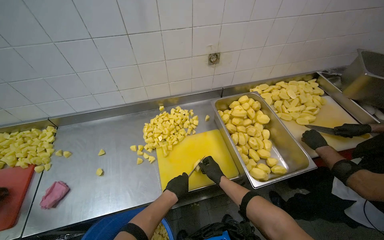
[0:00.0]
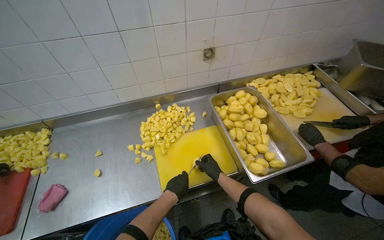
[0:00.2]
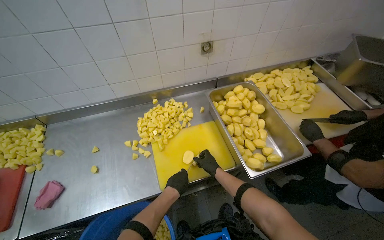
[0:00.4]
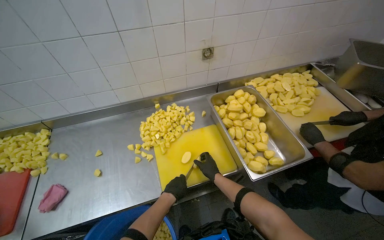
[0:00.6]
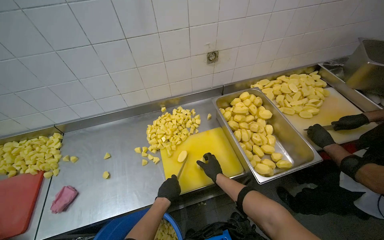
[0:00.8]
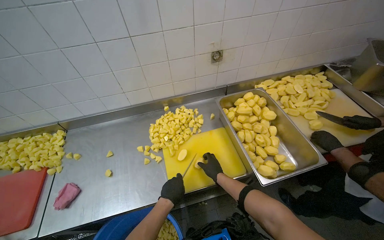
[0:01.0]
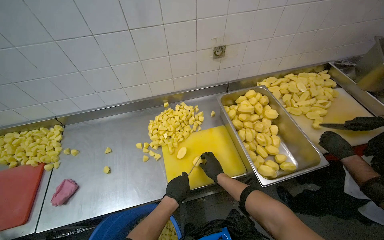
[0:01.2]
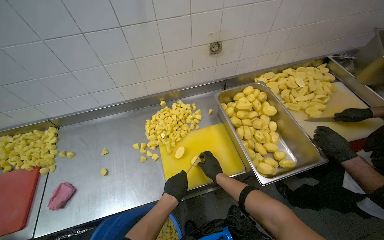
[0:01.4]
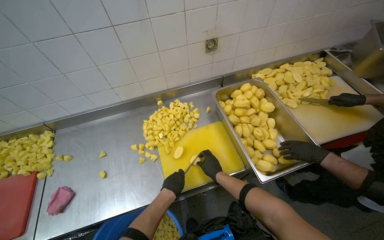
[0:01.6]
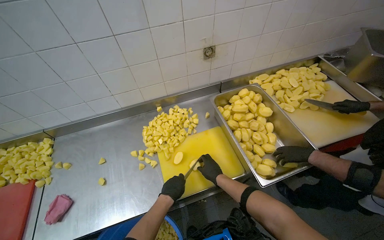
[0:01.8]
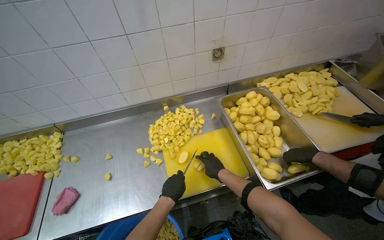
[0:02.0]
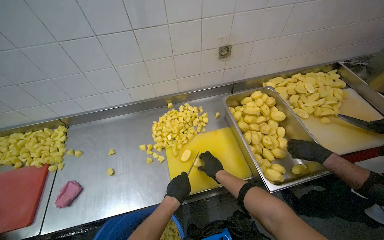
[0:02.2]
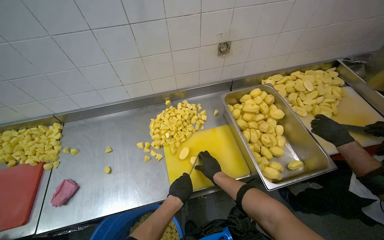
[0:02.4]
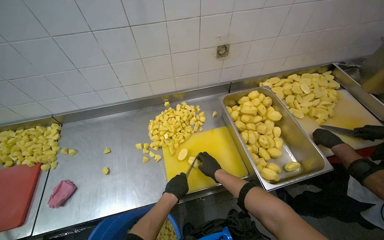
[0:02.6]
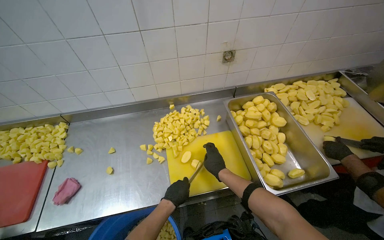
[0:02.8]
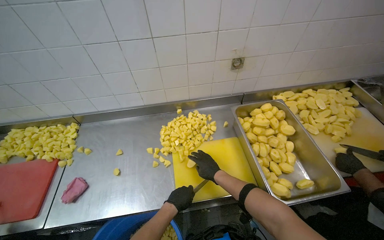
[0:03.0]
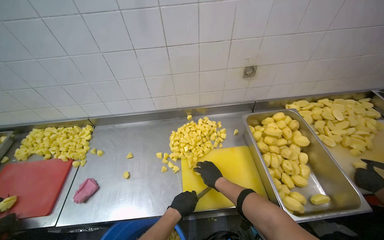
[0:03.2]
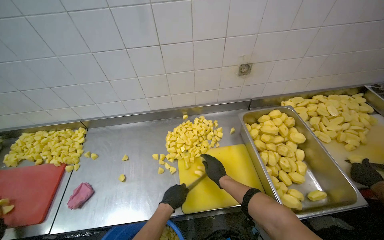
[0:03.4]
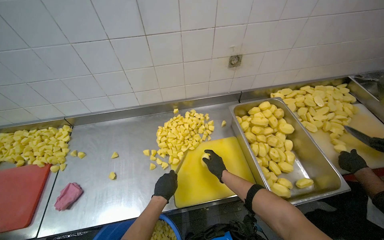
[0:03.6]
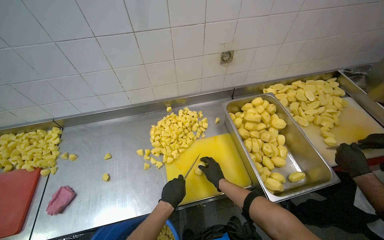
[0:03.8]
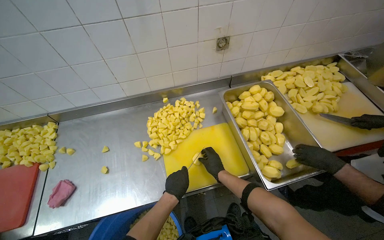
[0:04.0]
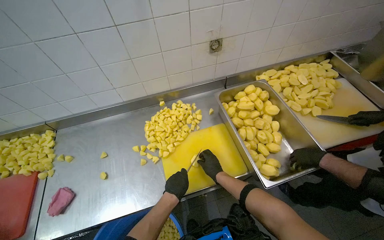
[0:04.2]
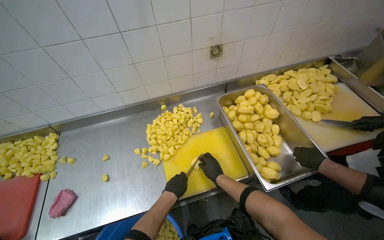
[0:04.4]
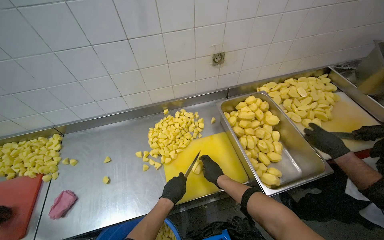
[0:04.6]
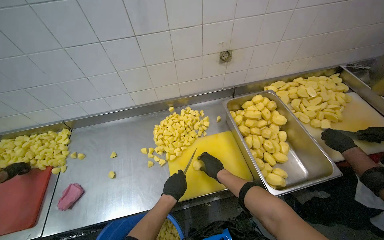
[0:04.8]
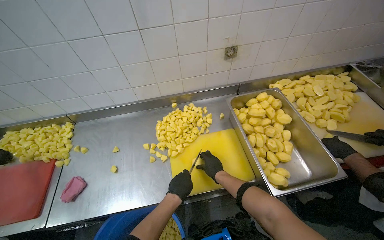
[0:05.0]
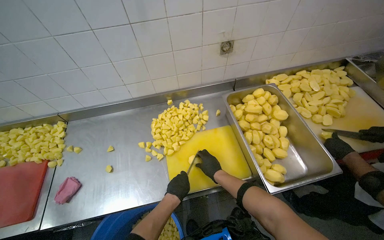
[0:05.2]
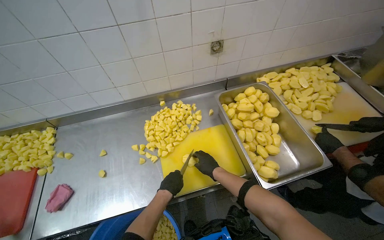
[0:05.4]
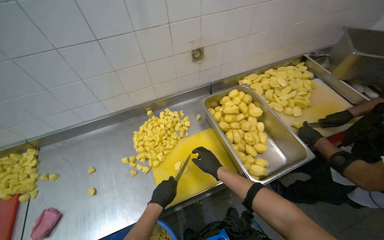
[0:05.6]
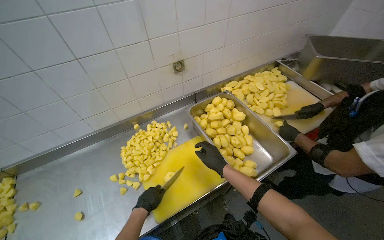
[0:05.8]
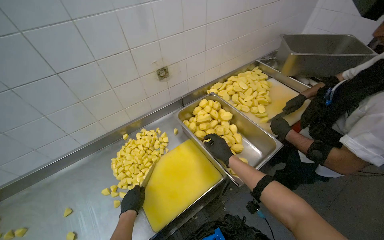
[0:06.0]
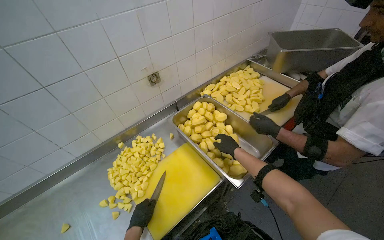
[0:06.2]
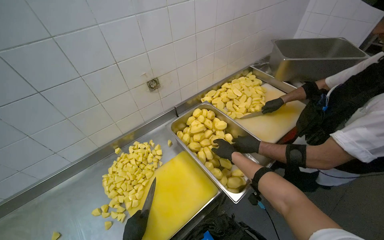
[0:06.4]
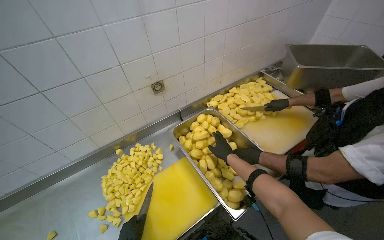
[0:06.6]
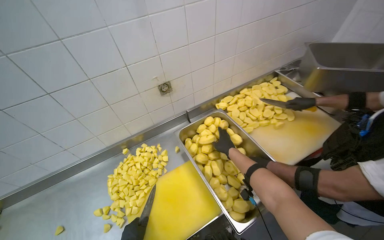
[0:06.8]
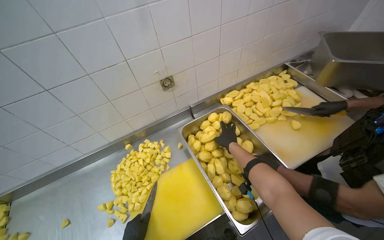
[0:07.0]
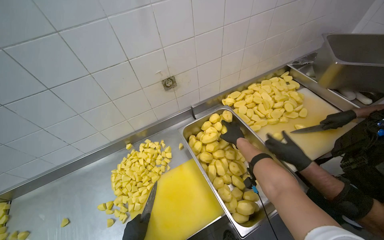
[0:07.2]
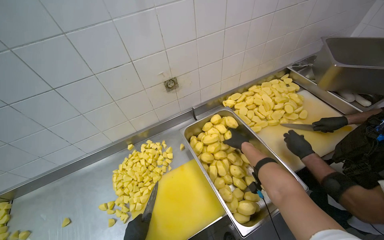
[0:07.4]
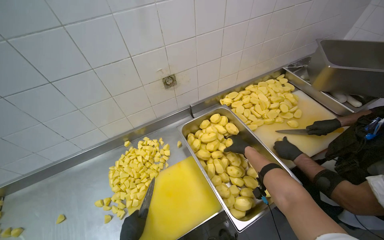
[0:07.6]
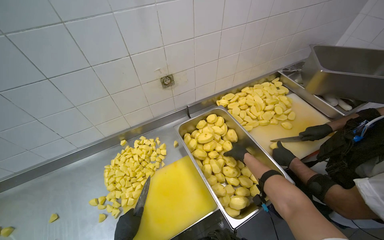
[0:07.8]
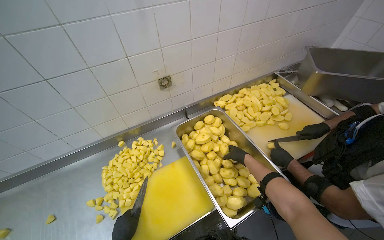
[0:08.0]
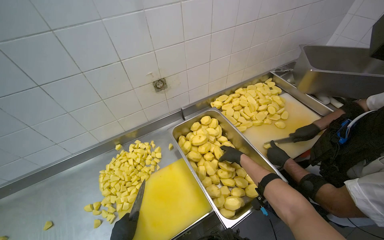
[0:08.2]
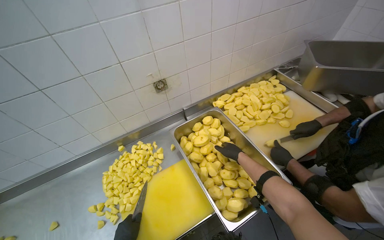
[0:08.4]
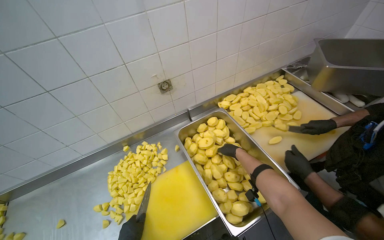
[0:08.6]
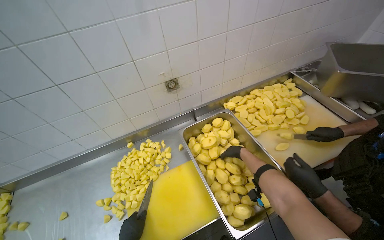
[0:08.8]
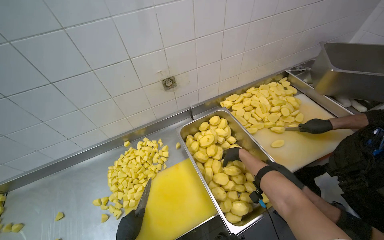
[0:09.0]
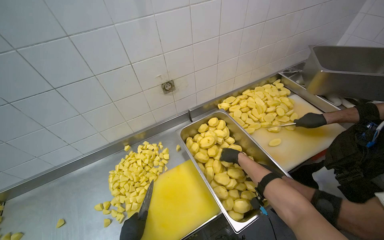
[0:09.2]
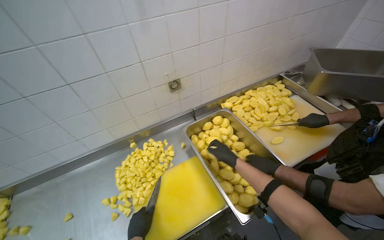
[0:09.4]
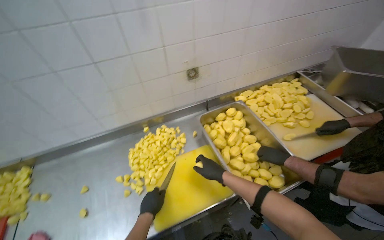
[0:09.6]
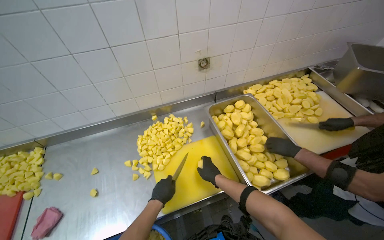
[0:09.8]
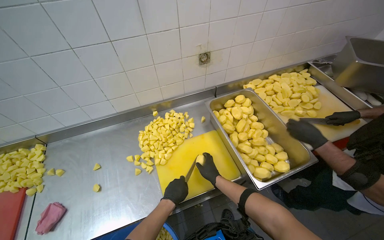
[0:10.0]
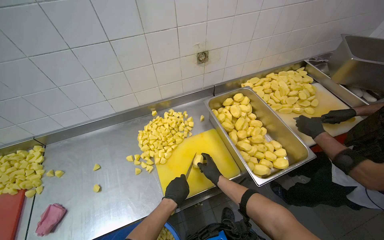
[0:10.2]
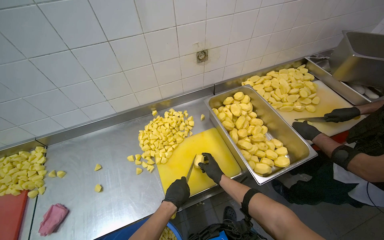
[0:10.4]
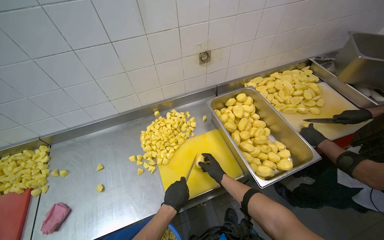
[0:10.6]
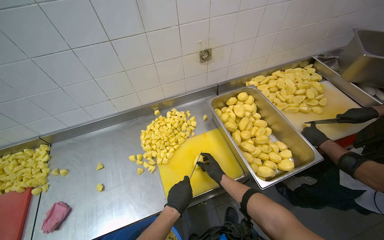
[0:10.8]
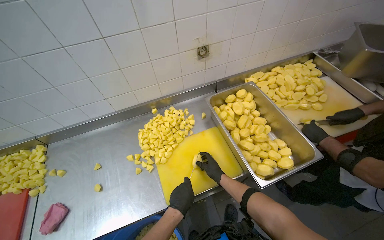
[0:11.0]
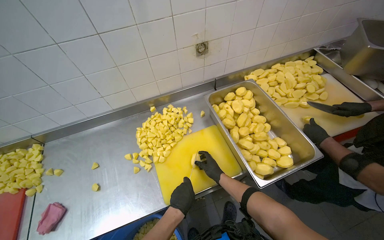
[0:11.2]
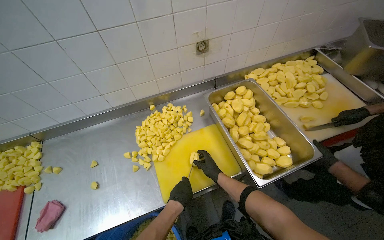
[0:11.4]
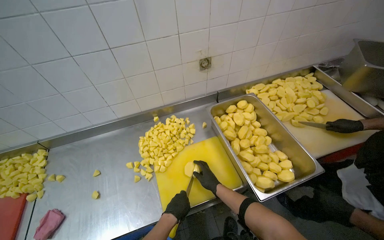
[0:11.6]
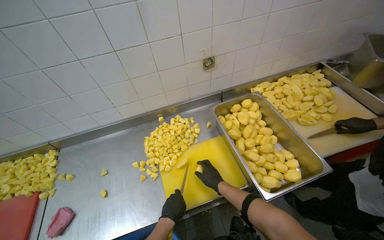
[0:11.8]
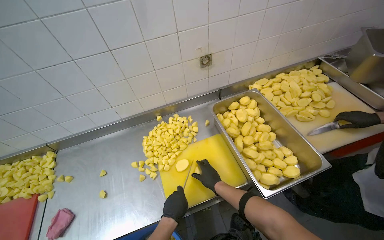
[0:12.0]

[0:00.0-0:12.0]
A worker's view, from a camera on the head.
Job: preparing food.
The whole recording: Cutting potatoes into cubes. The worker continues cutting peeled potatoes into cubes on a yellow cutting board.
0.0 to 1.6 s: The hands make small movements and keep their place.
4.4 to 6.0 s: The head rotates roughly 20 degrees to the right.
6.0 to 7.6 s: The right hand heads to the right, covering some 10 cm.
9.0 to 10.4 s: The right hand heads down the picture and to the left, covering some 35 cm.
10.4 to 12.0 s: The hands stay close to where they were, moving slightly.

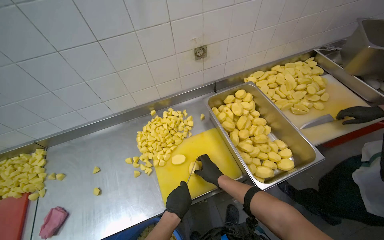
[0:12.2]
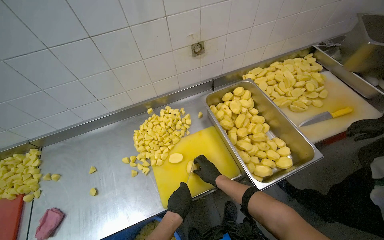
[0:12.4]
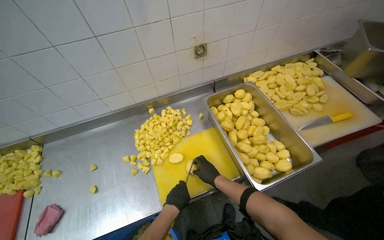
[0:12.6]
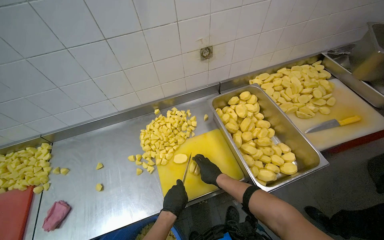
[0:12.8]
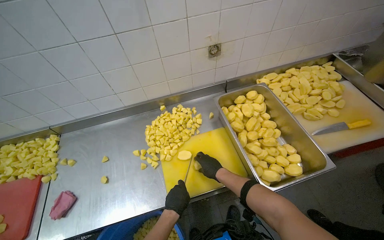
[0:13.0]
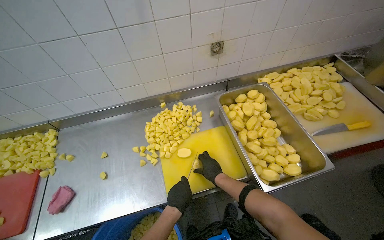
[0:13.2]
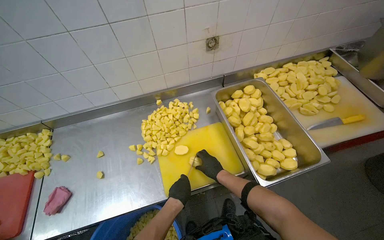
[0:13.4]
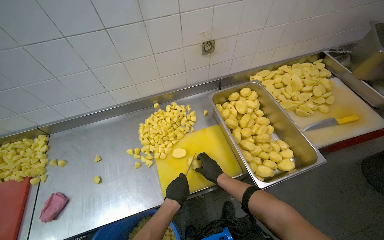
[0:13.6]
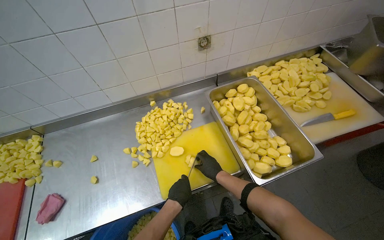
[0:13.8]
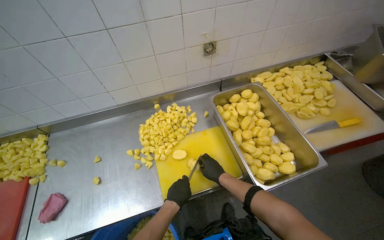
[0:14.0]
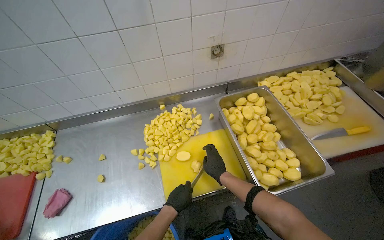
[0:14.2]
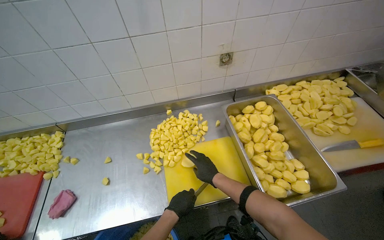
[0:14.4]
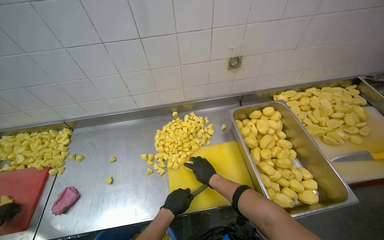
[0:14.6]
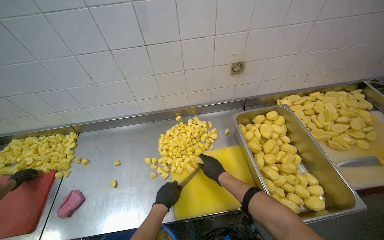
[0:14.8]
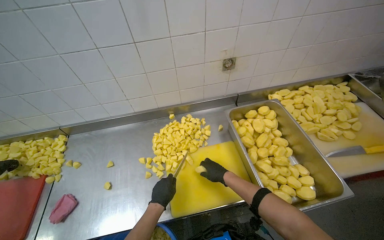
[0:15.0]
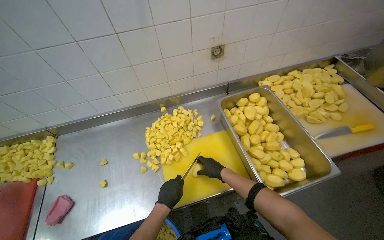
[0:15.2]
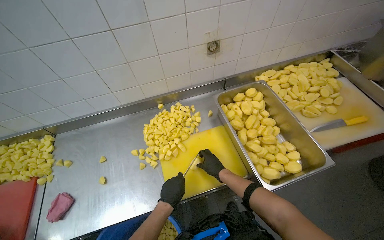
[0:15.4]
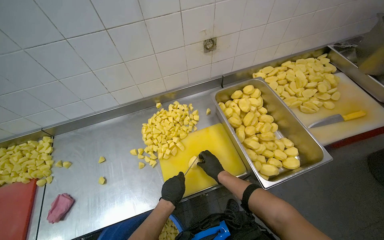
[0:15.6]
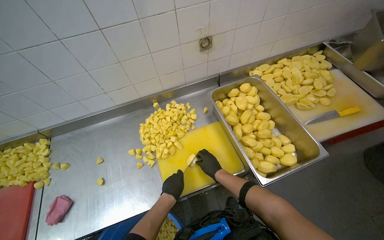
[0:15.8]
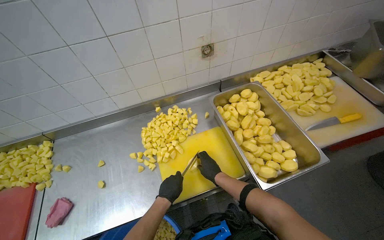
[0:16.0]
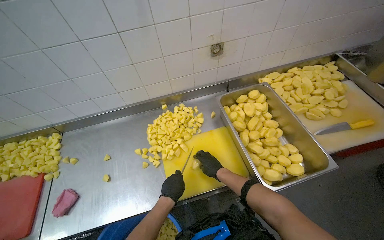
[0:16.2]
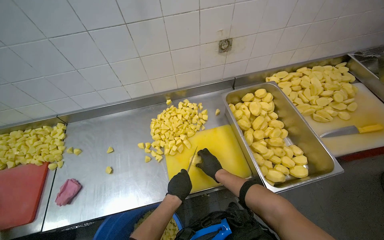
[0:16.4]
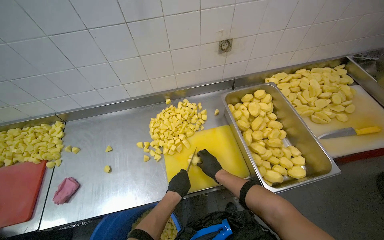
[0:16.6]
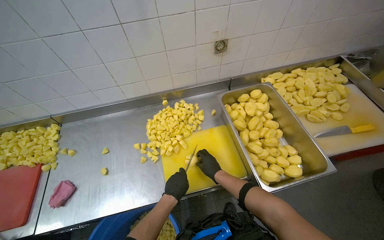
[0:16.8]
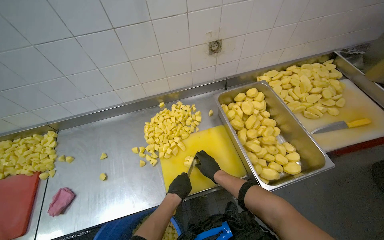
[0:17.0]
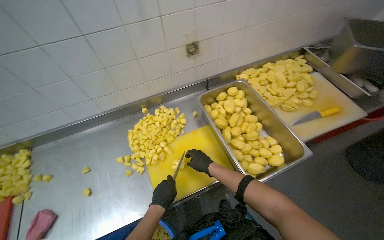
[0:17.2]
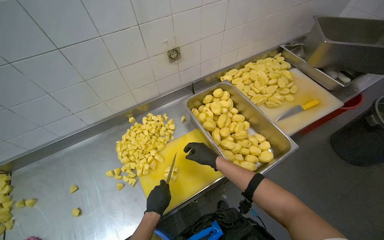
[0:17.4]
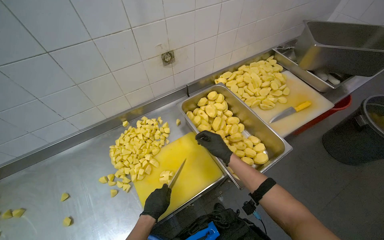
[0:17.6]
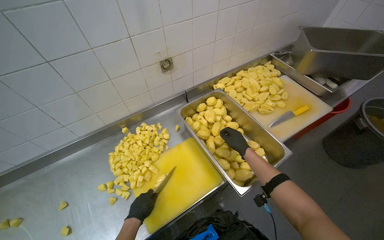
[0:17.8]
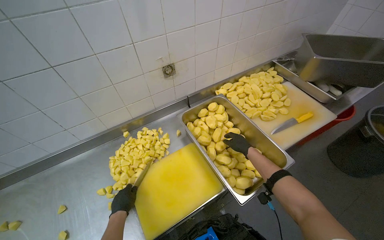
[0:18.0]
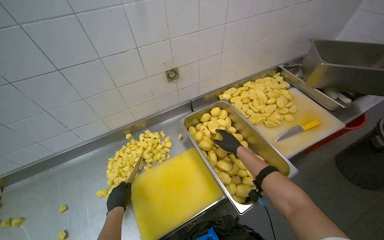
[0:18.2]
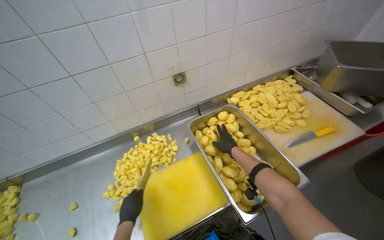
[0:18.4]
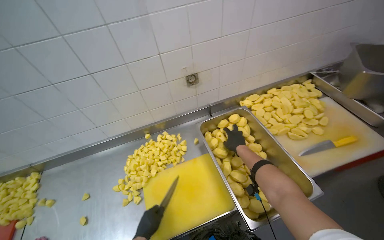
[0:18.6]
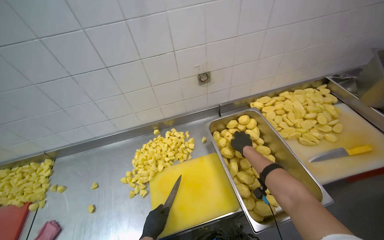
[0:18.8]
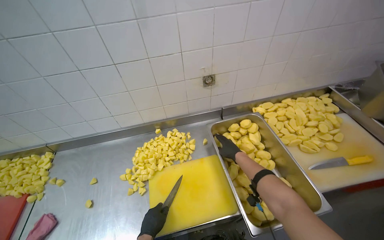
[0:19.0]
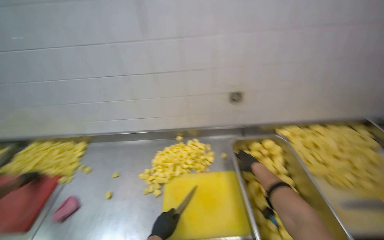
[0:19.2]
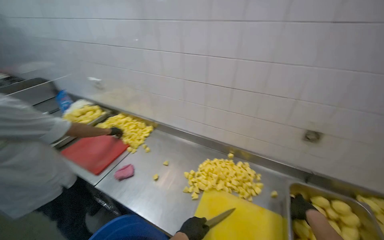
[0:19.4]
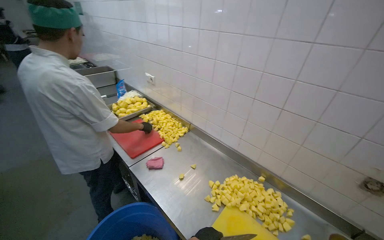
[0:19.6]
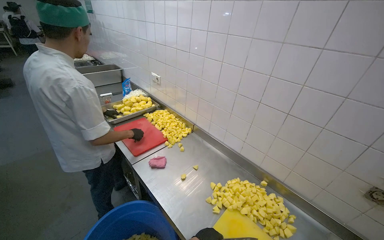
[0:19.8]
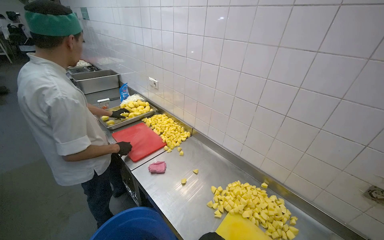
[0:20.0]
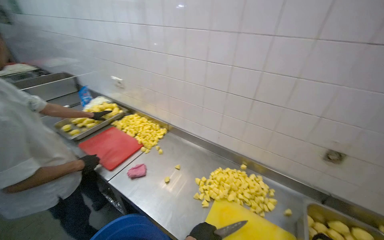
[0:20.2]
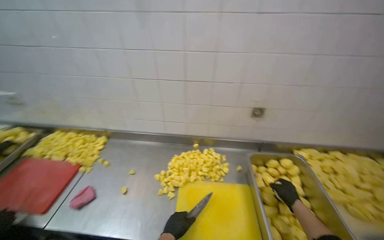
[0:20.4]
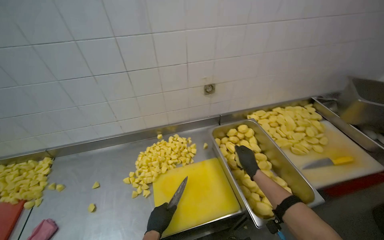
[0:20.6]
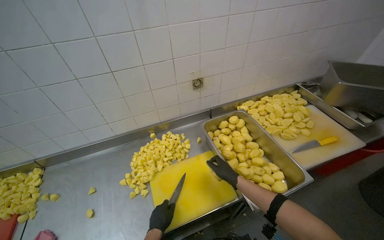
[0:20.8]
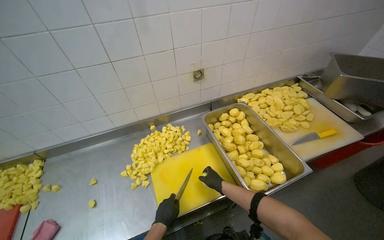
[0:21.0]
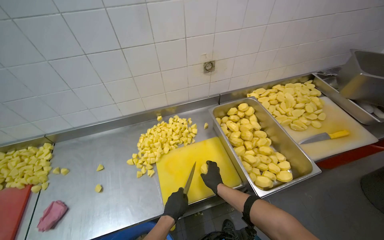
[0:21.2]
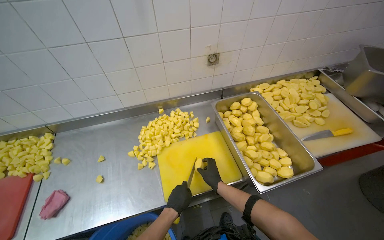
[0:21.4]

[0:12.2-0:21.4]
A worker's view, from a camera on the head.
Job: preparing food.
The whole recording: Cutting potatoes into cubes. The worker continues cutting peeled potatoes into cubes on a yellow cutting board.
12.2 to 13.8 s: The hands work in one place, with small movements.
13.8 to 15.2 s: The left hand goes approximately 10 cm to the left.
15.2 to 16.8 s: The hands are busy where they are.
16.8 to 18.4 s: The left hand moves to the left, about 10 cm; the right hand shifts about 30 cm up the picture and to the right.
18.4 to 19.8 s: The wearer looks some 70 degrees further to the left. The wearer looks roughly 15 degrees further upward.
19.8 to 21.4 s: The head rotates approximately 60 degrees to the right. The view tips downward by approximately 20 degrees.
